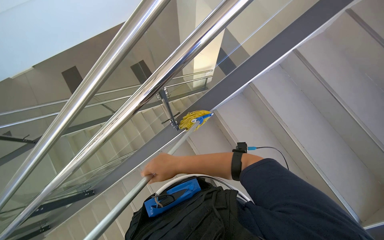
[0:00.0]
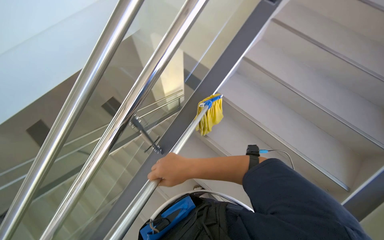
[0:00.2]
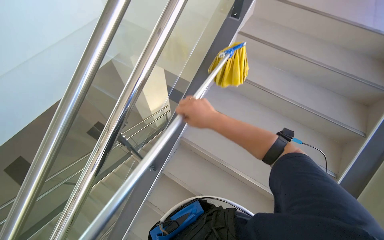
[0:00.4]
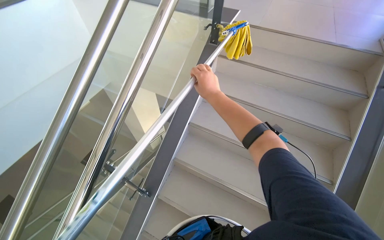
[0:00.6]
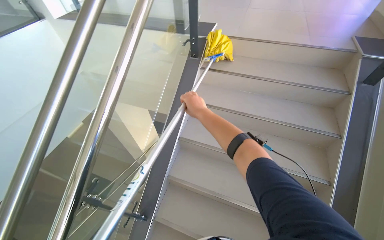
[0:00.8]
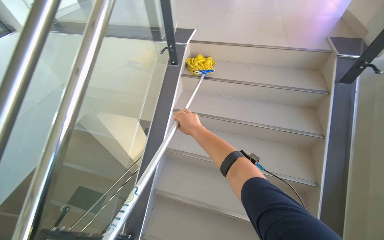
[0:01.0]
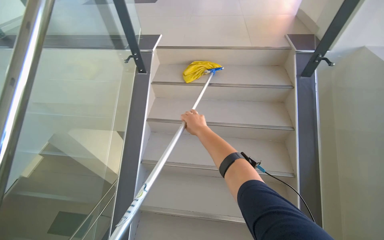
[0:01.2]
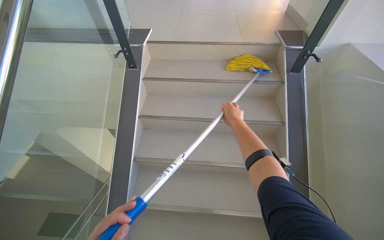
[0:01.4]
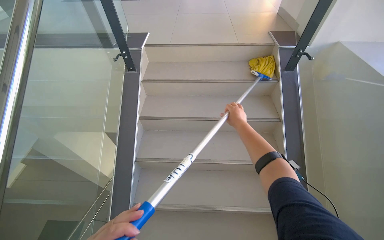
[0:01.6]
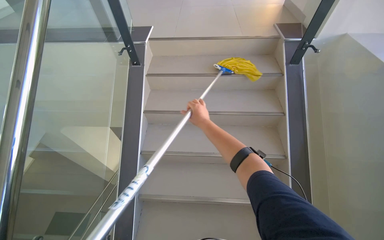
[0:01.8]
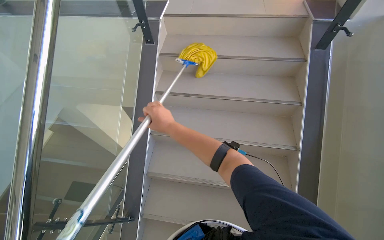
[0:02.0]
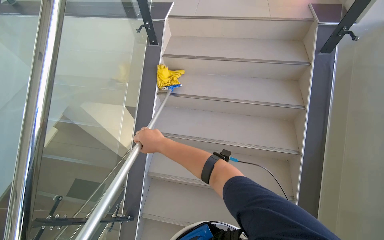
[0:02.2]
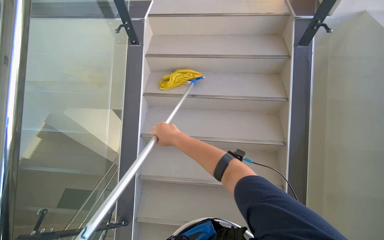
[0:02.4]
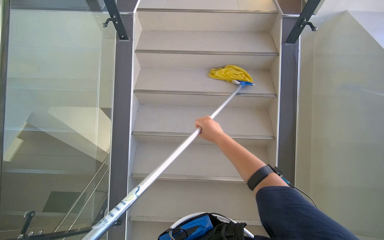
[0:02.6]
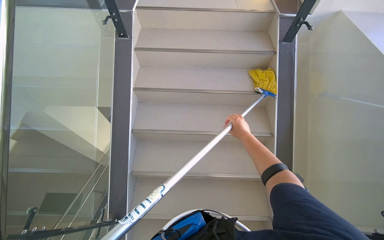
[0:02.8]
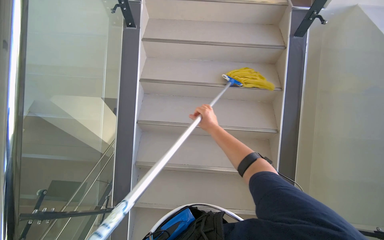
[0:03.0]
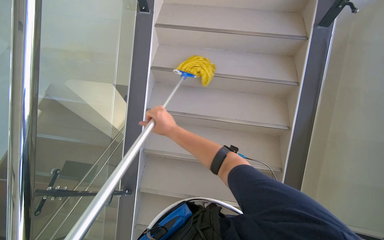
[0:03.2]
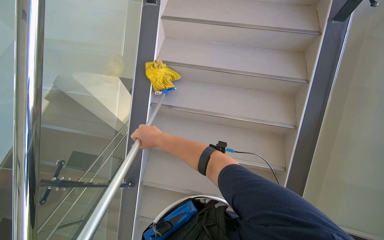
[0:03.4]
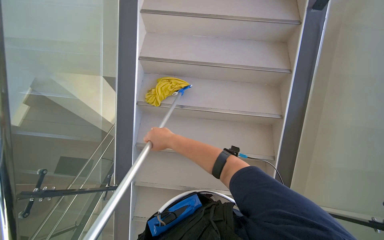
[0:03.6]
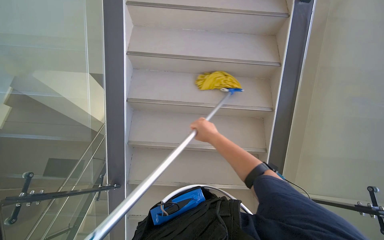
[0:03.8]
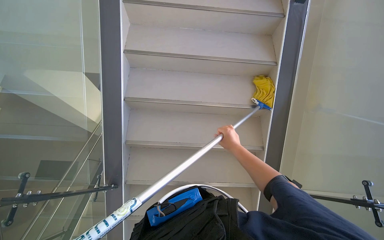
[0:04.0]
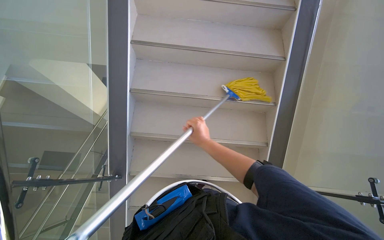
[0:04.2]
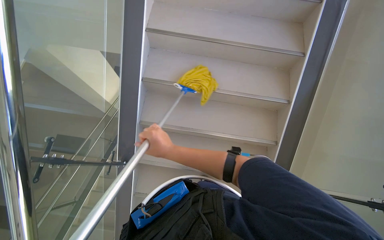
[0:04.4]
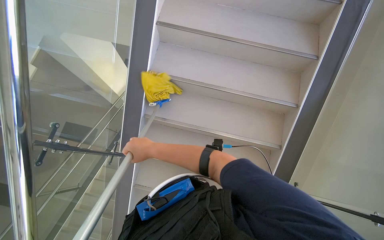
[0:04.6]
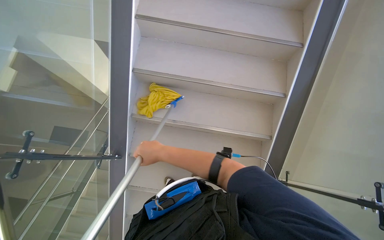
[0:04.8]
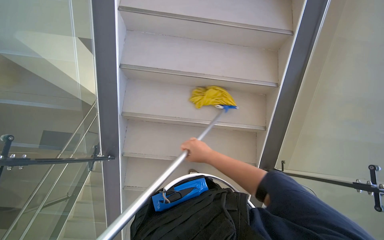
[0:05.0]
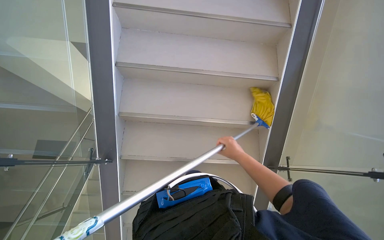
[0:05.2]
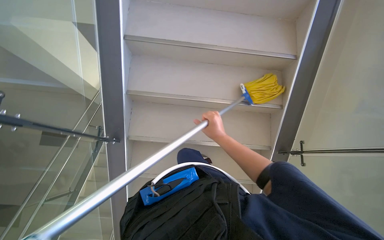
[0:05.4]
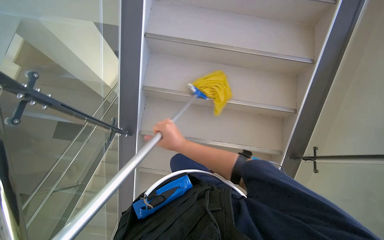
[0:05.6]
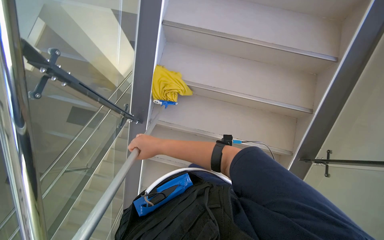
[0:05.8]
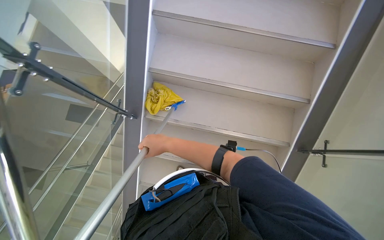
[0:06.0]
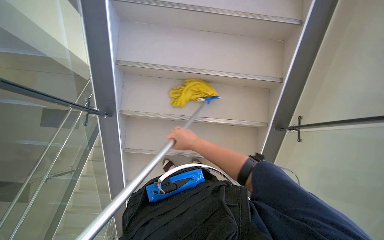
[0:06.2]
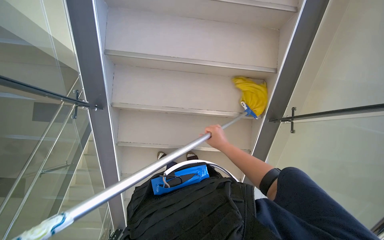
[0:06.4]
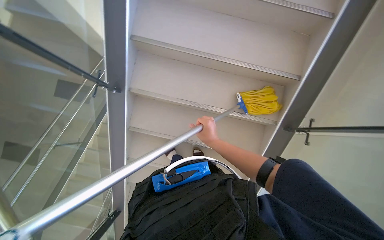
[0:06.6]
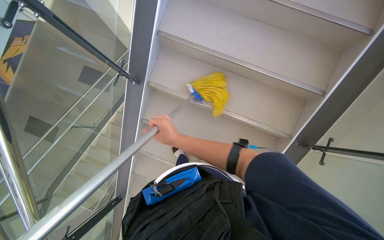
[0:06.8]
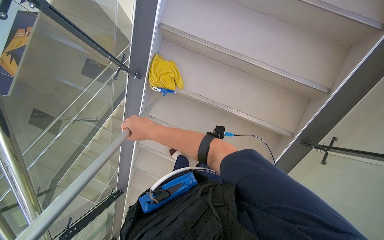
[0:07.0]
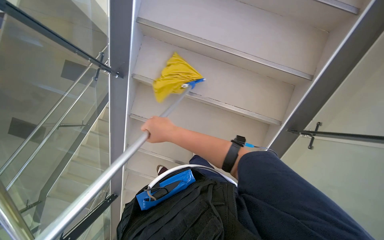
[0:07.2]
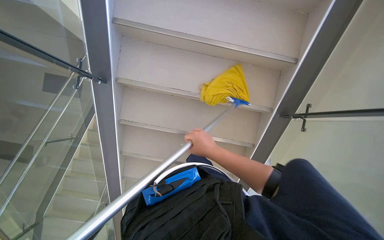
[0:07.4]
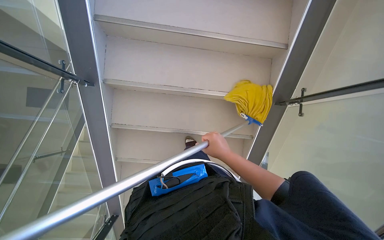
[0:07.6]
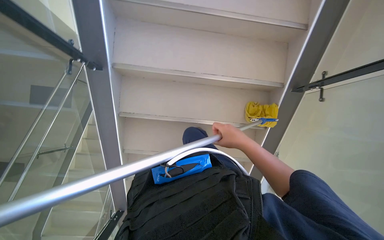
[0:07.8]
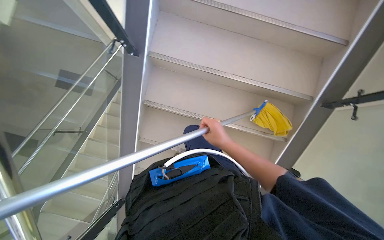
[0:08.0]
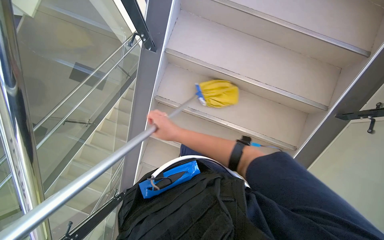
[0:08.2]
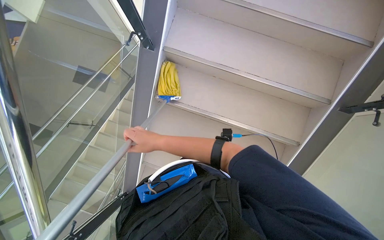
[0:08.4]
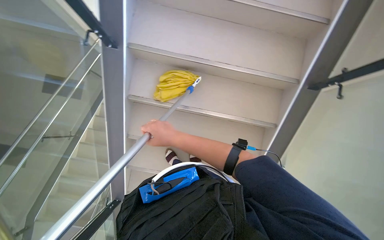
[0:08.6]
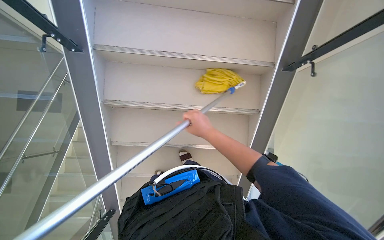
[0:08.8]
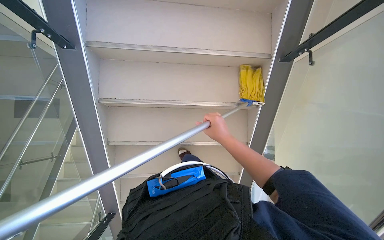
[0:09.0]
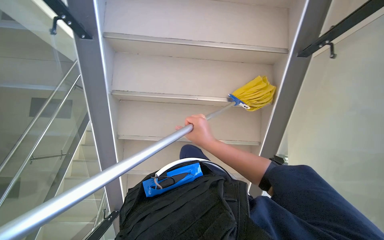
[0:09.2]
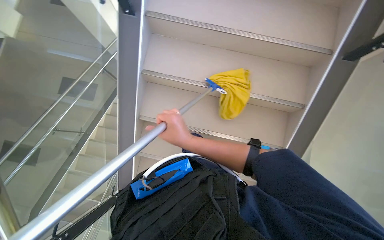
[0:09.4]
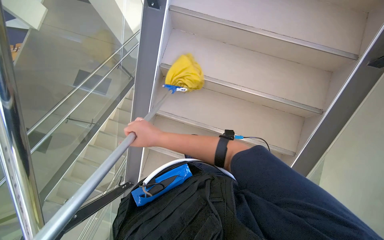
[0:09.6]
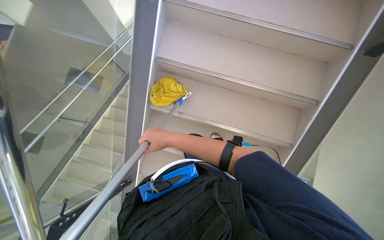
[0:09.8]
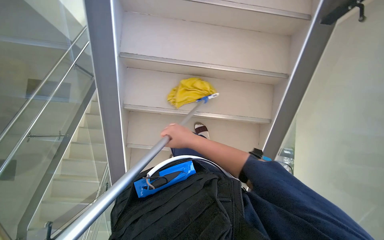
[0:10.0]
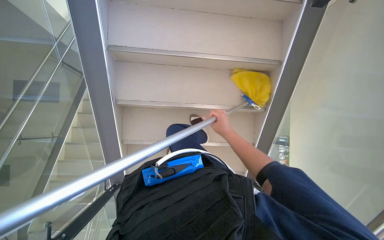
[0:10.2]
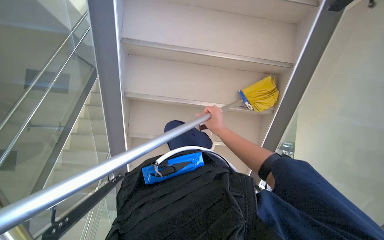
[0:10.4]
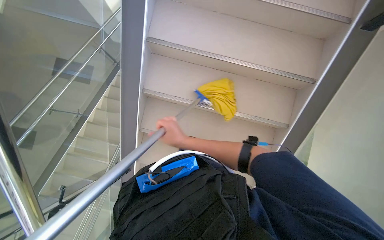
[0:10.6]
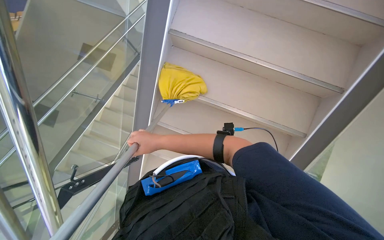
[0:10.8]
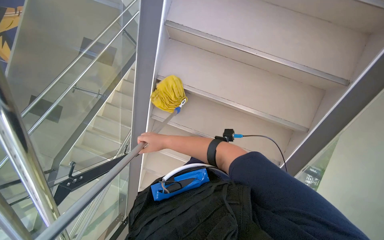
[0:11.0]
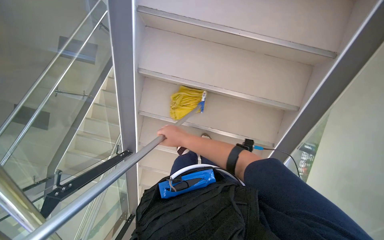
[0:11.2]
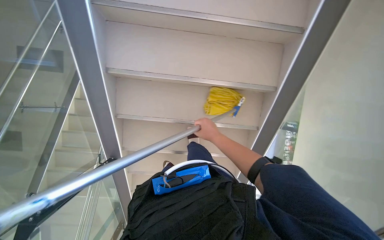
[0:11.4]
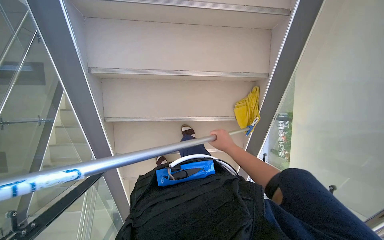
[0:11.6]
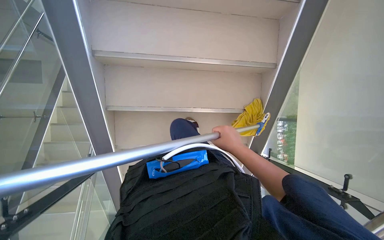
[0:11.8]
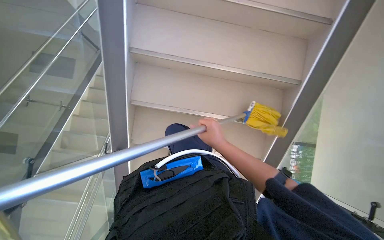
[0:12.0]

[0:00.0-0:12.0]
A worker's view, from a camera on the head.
Job: mopping floor.
The whole recording: Mopping stairs. The worker mops the stairs using a long-handled mop.
0:00.0 to 0:01.6: The head turns to the right by about 55 degrees. The camera pitches upward, by roughly 20 degrees.
0:01.6 to 0:03.0: The right hand moves left and right over approximately 30 cm, changing direction 2 times.
0:03.0 to 0:04.4: The right hand swings left and right, some 25 cm each way, with 2 reversals.
0:04.4 to 0:06.0: The right hand moves left and right over approximately 35 cm, changing direction 2 times.
0:06.0 to 0:07.6: The right hand moves left and right over some 25 cm, changing direction 2 times.
0:07.6 to 0:09.0: The right hand reaches roughly 50 cm to the left, then returns.
0:09.0 to 0:10.4: The right hand moves farther from the camera, some 20 cm, and reaches roughly 40 cm to the left, then returns.
0:10.4 to 0:12.0: The right hand moves roughly 35 cm to the left and comes back.

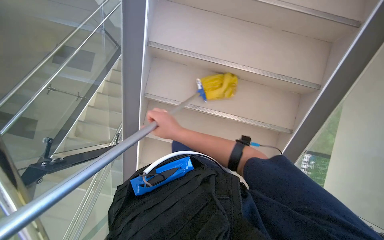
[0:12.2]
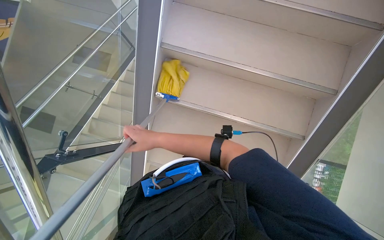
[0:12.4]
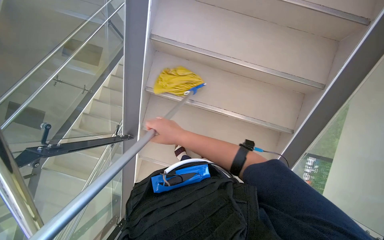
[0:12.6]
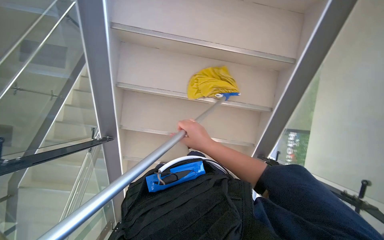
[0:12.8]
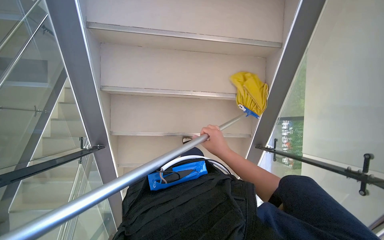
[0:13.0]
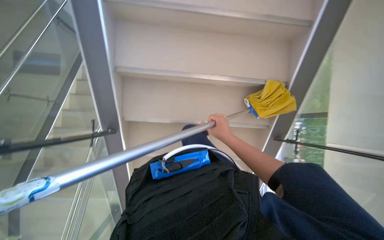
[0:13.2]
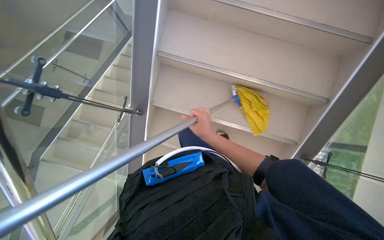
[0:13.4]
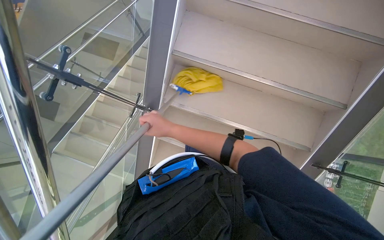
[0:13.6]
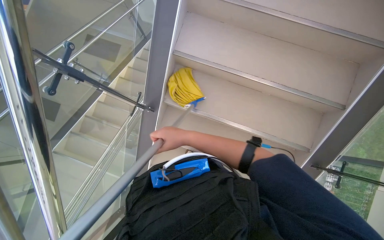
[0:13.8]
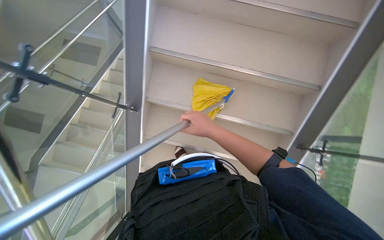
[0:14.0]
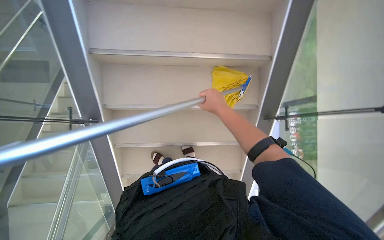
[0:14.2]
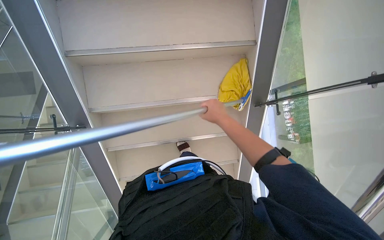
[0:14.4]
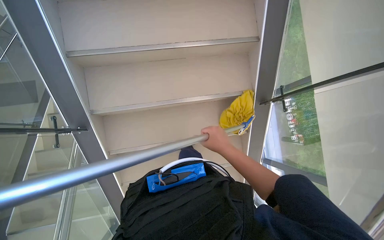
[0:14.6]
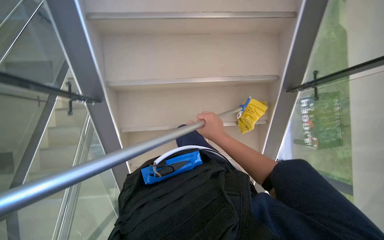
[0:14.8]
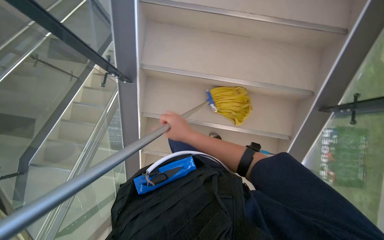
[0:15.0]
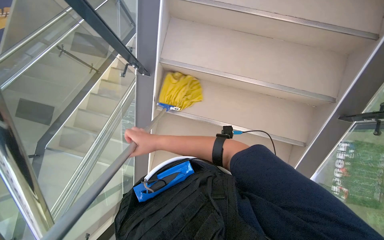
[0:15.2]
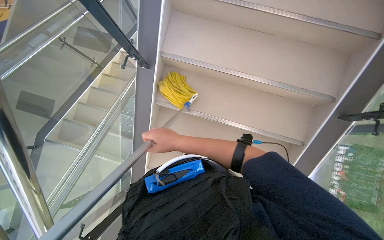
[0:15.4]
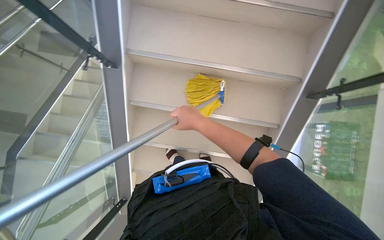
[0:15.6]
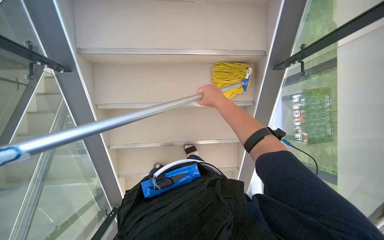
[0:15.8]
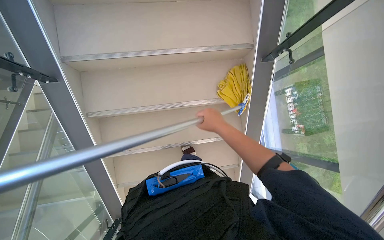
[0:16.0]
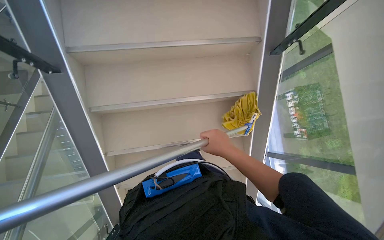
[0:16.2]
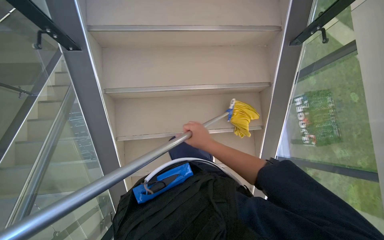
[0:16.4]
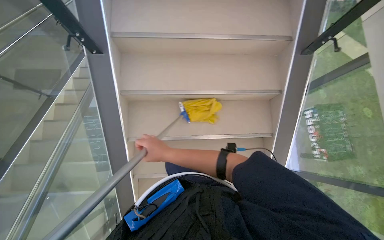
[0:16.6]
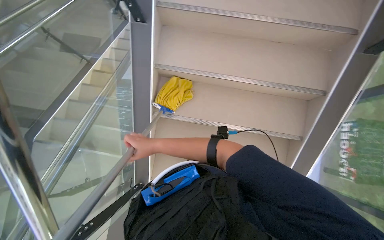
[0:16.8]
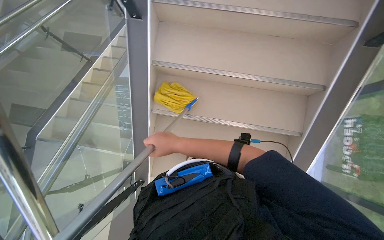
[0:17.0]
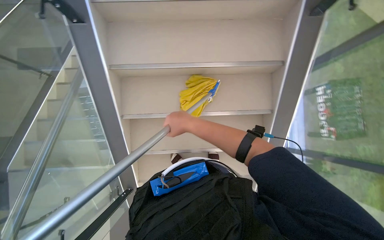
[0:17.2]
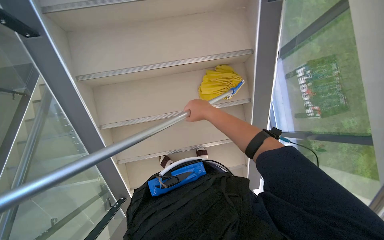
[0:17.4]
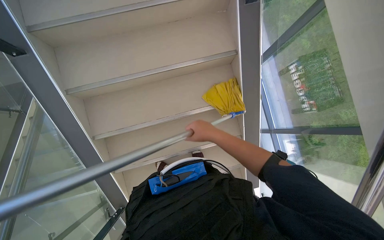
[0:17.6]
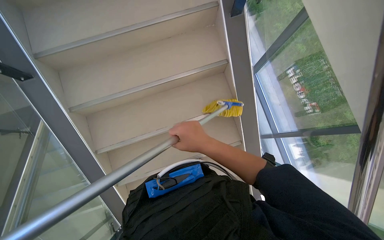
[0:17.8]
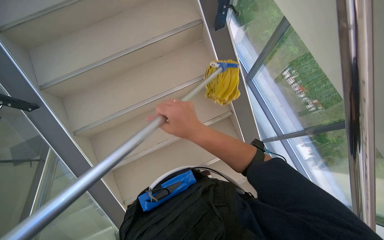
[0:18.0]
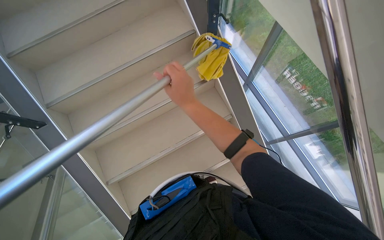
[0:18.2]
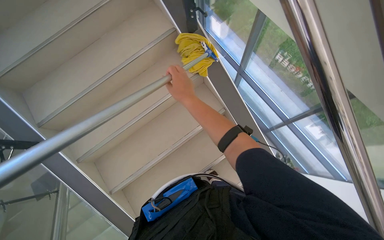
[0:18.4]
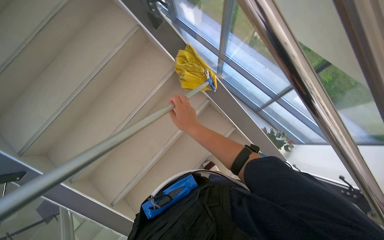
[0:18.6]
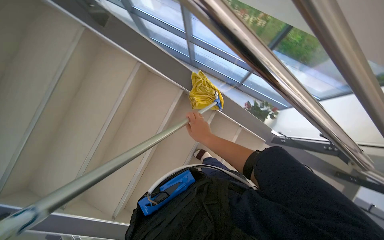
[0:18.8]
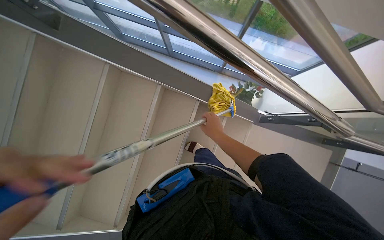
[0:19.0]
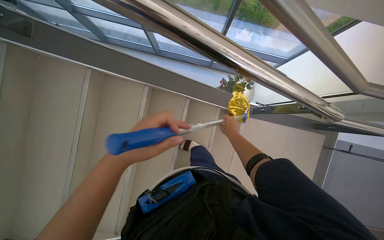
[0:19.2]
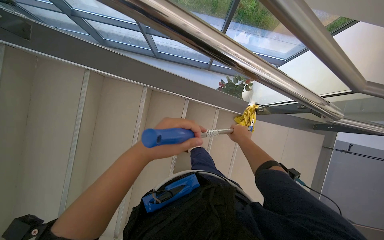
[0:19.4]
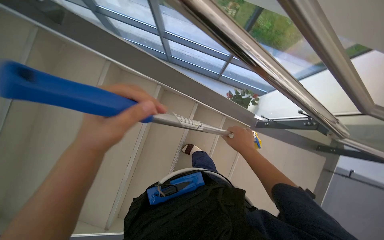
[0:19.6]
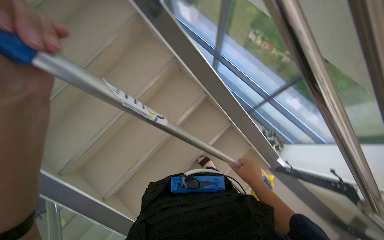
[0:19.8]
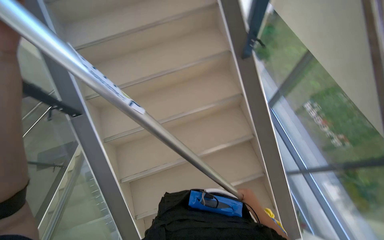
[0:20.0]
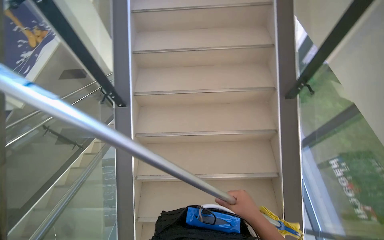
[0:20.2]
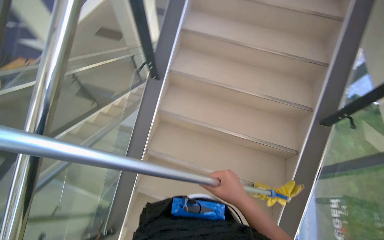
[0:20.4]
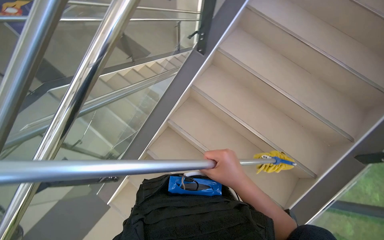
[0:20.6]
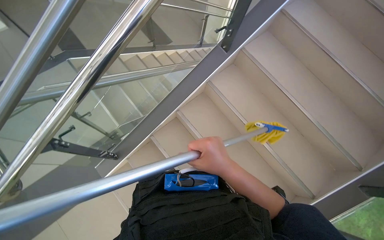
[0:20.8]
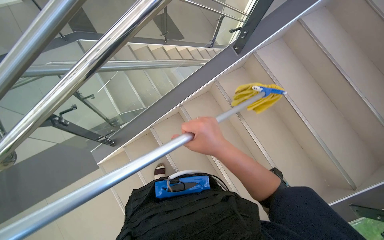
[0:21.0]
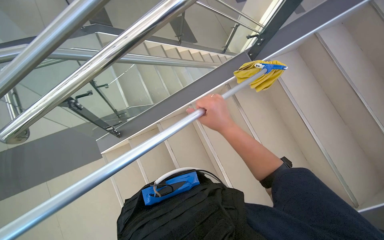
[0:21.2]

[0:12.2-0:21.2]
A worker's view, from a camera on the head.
Job: mopping floor.
The whole recording: Mopping stairs. The worker mops the stairs using a long-handled mop.
0:12.2 to 0:13.8: The right hand swings left and right, some 25 cm each way, with 2 reversals.
0:16.6 to 0:18.2: Everything in view rotates roughly 30 degrees counterclockwise. The right hand is displaced up the picture by some 10 cm, and reaches approximately 25 cm to the right, then returns.
0:19.8 to 0:21.2: The head turns to the left by about 110 degrees.
